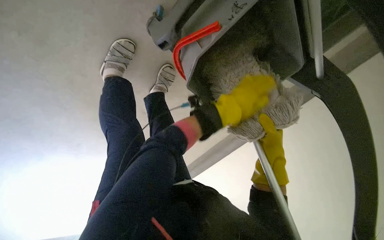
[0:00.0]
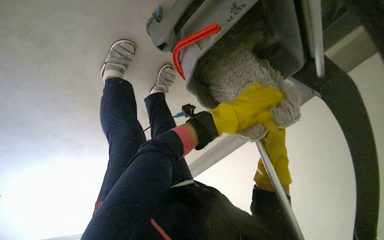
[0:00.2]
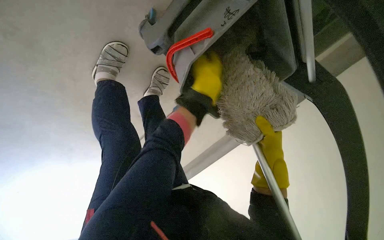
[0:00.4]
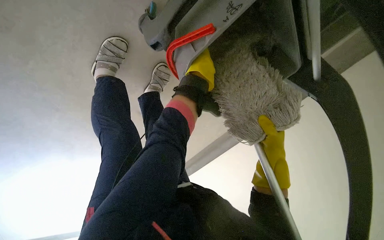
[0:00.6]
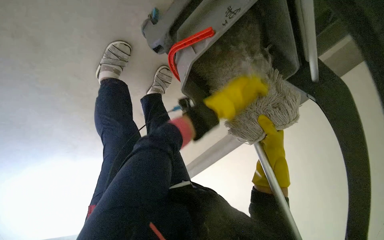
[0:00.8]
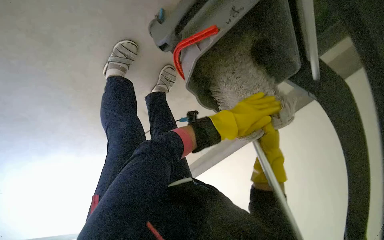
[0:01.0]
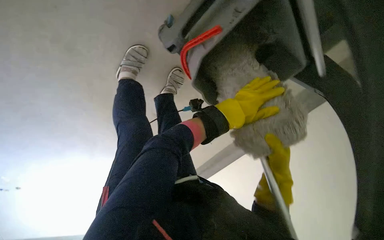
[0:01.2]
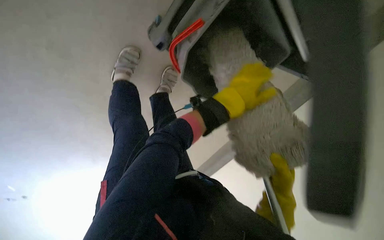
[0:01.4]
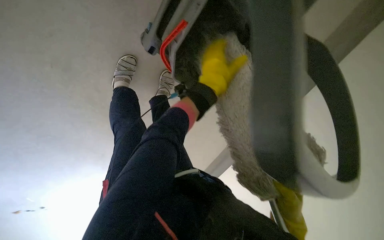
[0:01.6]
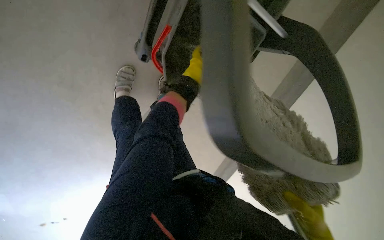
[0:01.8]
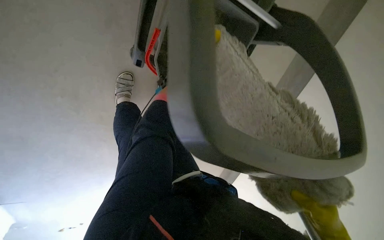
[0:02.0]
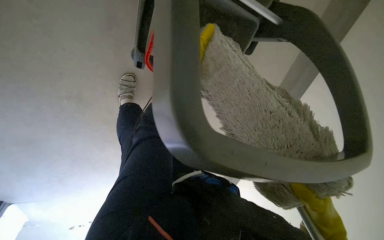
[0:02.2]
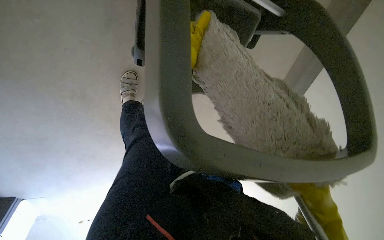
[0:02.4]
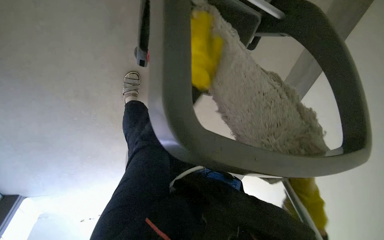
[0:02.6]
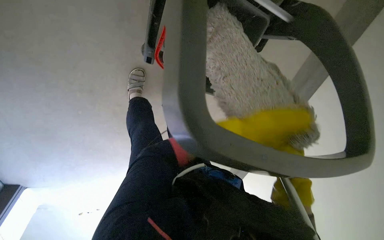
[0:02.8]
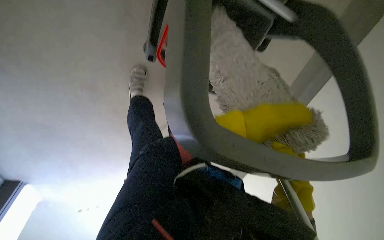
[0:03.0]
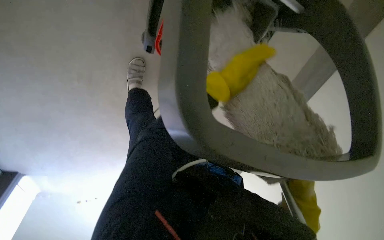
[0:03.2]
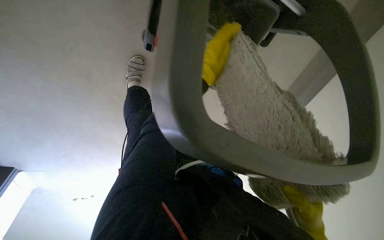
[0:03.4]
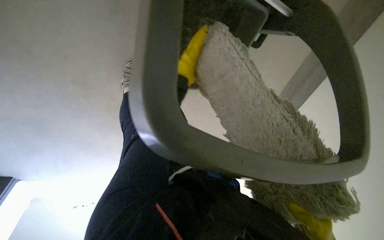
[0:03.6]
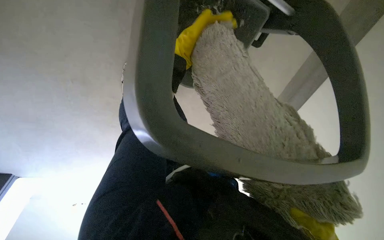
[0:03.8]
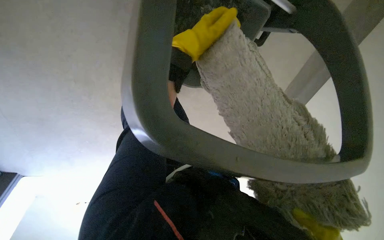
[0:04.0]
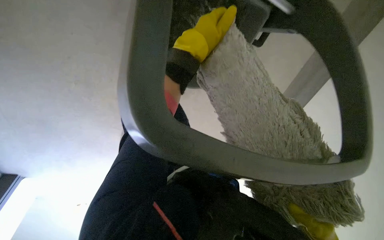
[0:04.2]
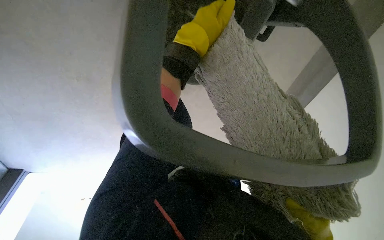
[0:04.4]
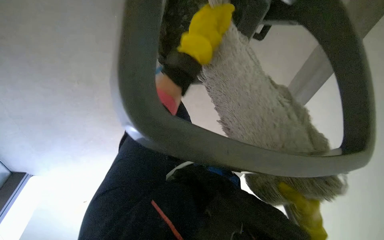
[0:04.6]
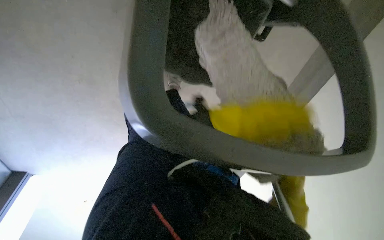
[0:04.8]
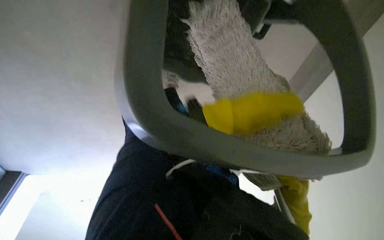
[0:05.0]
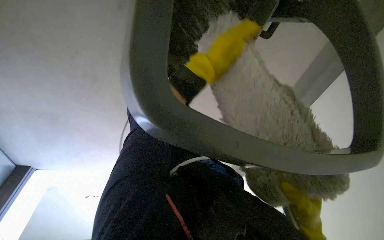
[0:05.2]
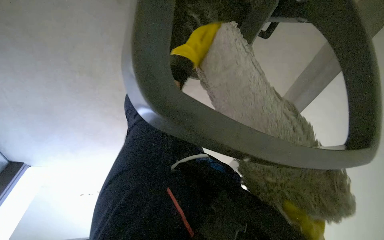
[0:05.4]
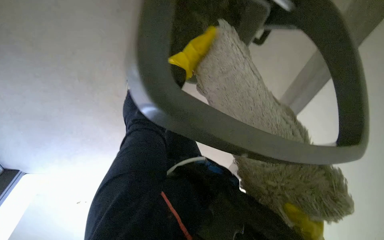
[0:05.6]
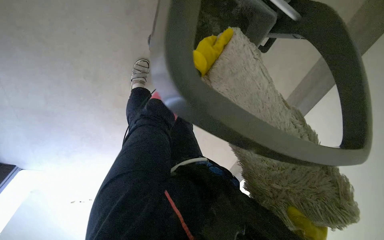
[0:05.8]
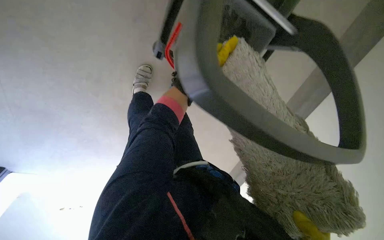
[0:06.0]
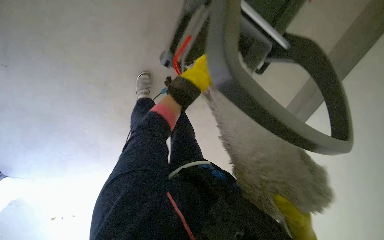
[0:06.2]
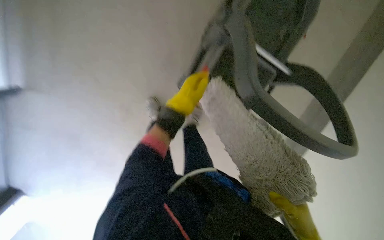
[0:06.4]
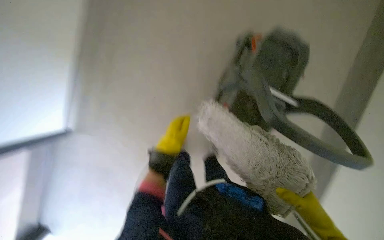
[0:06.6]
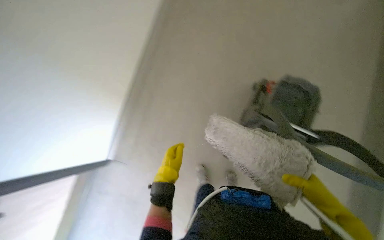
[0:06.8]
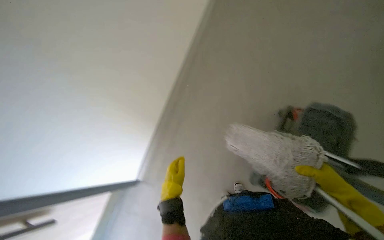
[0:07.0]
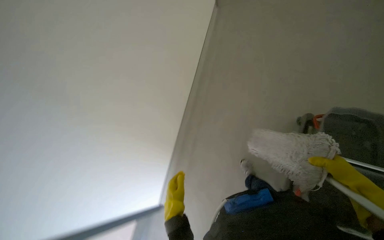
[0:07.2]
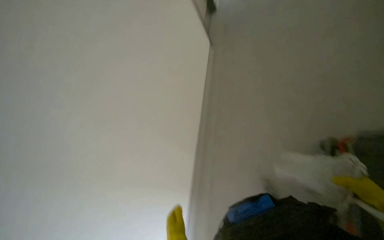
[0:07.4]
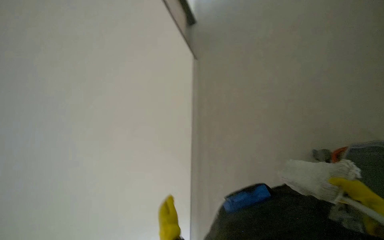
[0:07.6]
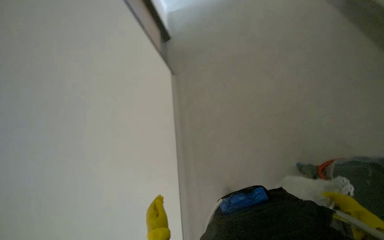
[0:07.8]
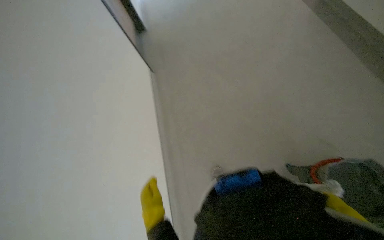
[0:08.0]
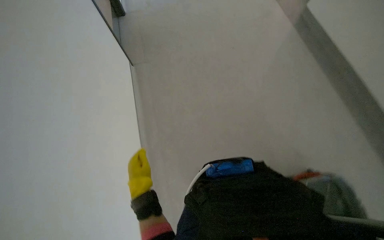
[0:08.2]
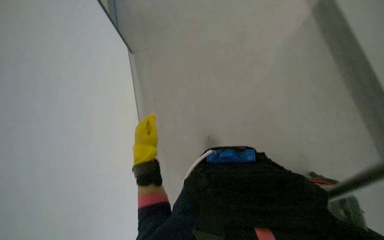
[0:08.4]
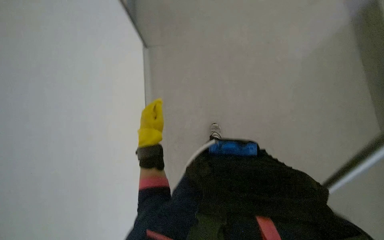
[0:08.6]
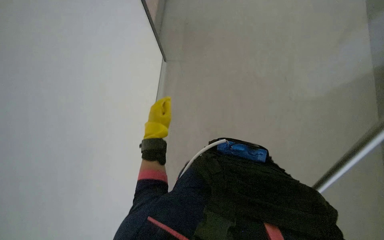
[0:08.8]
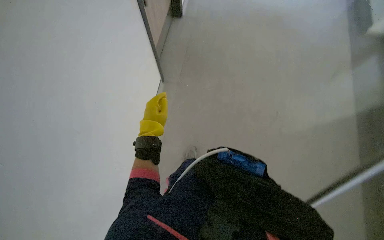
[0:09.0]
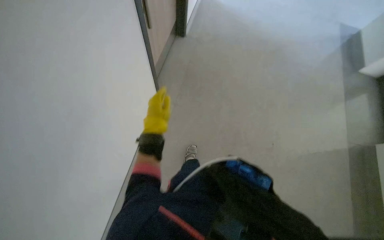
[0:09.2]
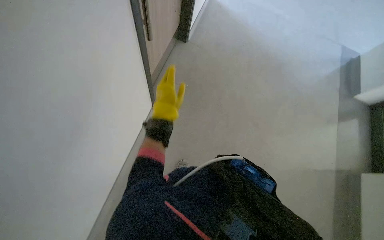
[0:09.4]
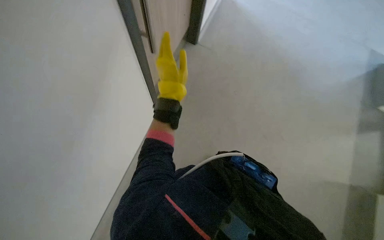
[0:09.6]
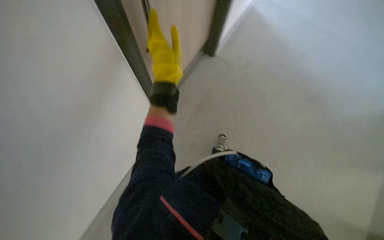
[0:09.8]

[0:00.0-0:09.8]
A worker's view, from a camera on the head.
Job: preparing cleaning supplies.
The whole recording: Washing the mop. The worker washes the mop.
0:00.0 to 0:01.4: The right hand shifts approximately 15 cm down the picture.
0:05.6 to 0:07.0: The camera pitches upward, by approximately 30 degrees.
0:07.0 to 0:08.4: The camera pitches upward, by roughly 15 degrees.
0:08.4 to 0:09.8: The scene turns some 35 degrees clockwise in the picture. The left hand is displaced nearer to the camera, to the right and up the picture by approximately 20 cm.

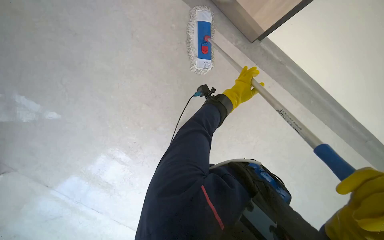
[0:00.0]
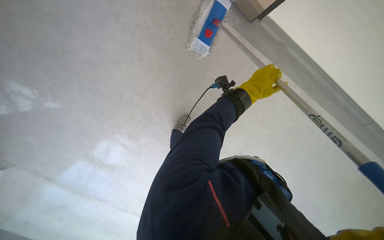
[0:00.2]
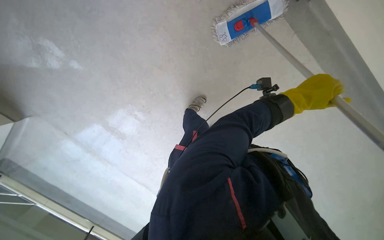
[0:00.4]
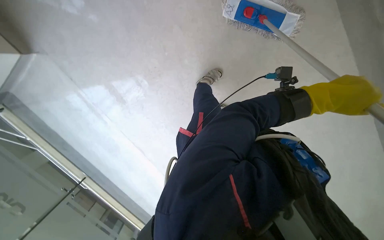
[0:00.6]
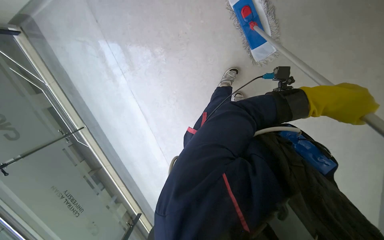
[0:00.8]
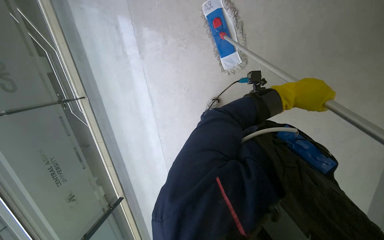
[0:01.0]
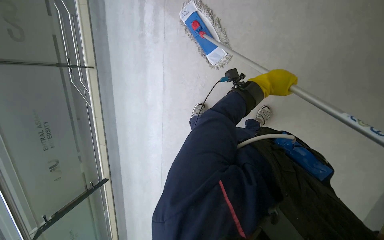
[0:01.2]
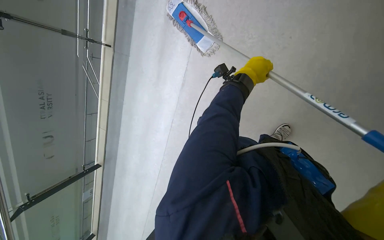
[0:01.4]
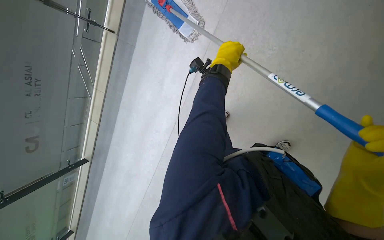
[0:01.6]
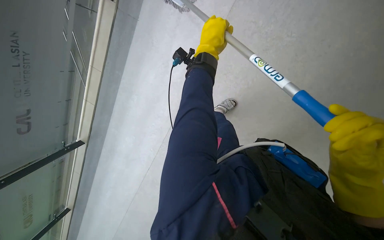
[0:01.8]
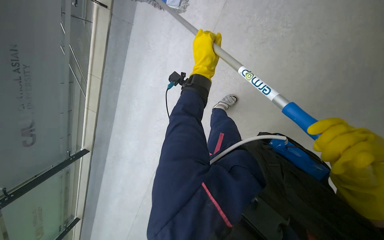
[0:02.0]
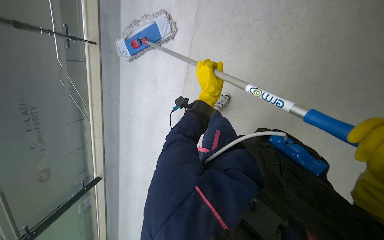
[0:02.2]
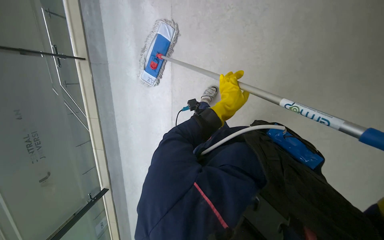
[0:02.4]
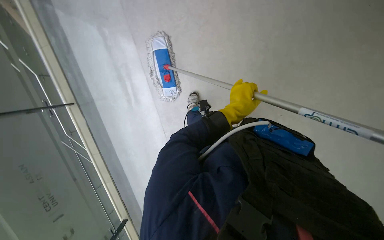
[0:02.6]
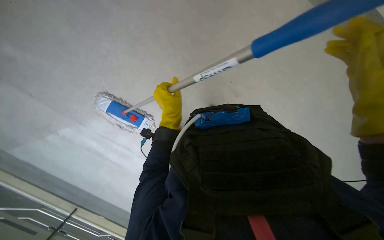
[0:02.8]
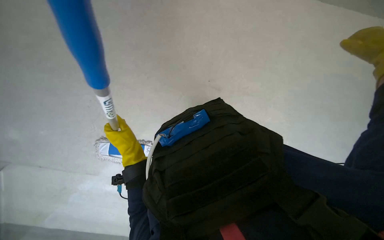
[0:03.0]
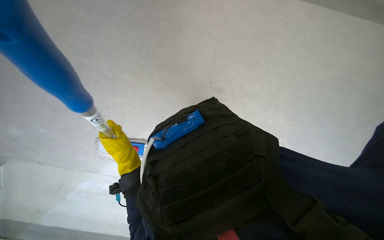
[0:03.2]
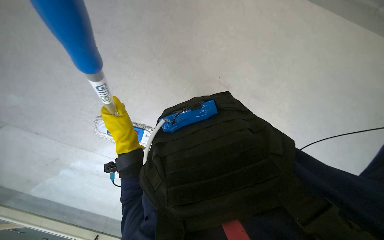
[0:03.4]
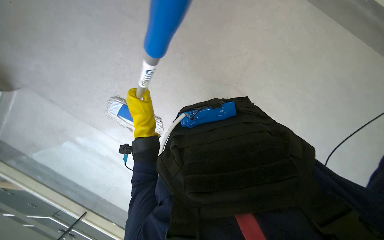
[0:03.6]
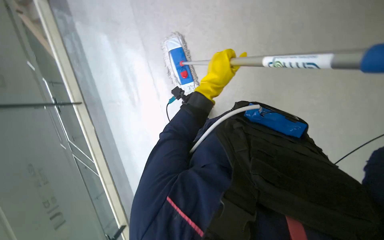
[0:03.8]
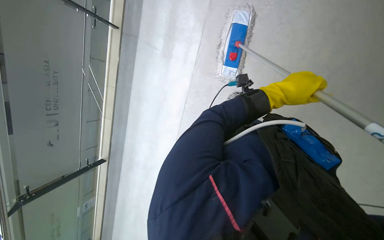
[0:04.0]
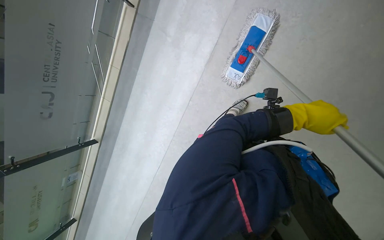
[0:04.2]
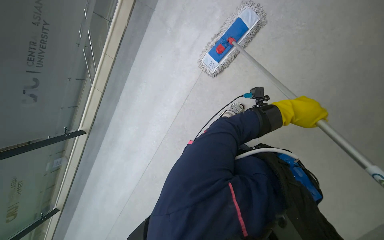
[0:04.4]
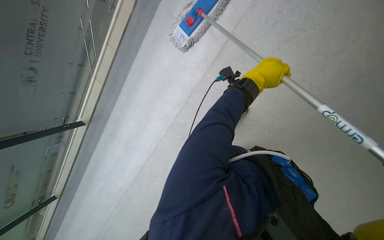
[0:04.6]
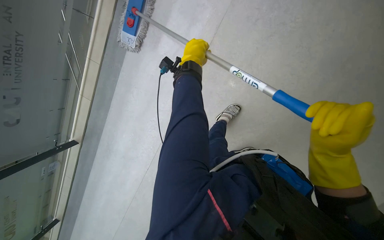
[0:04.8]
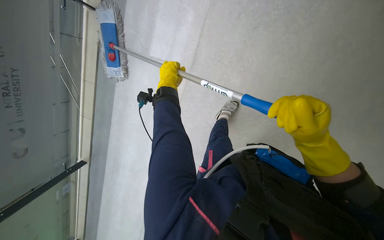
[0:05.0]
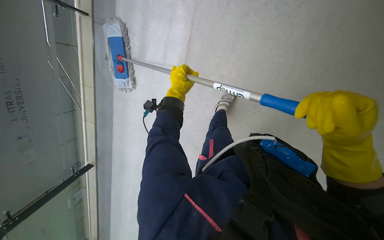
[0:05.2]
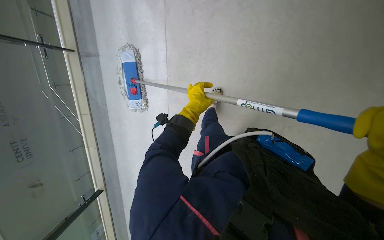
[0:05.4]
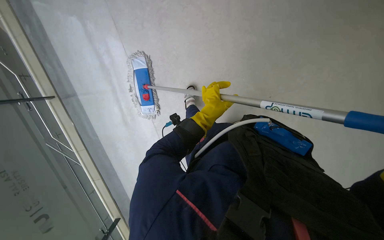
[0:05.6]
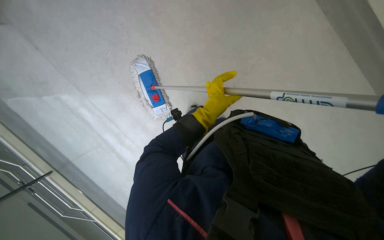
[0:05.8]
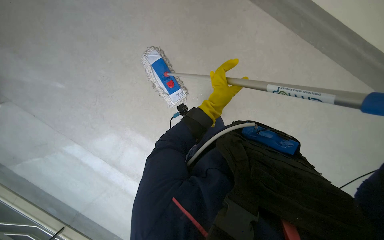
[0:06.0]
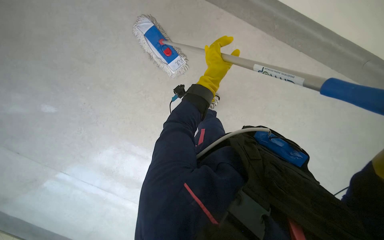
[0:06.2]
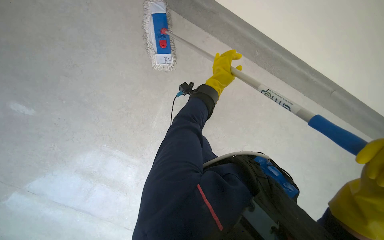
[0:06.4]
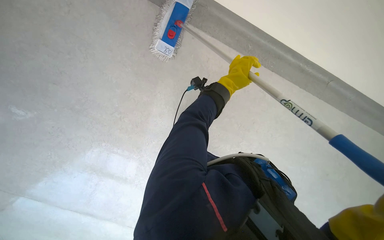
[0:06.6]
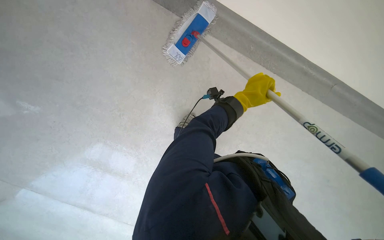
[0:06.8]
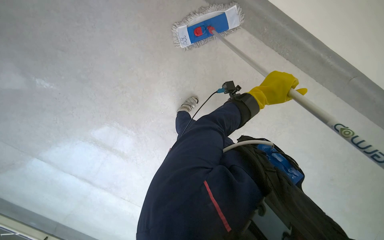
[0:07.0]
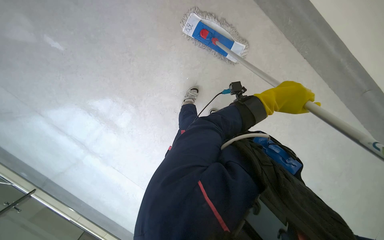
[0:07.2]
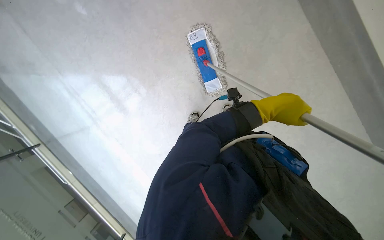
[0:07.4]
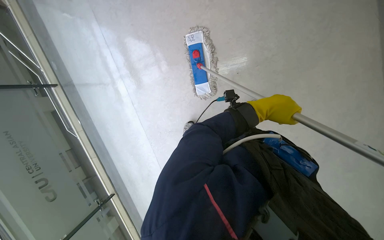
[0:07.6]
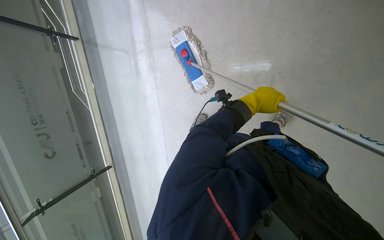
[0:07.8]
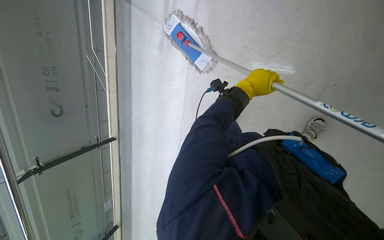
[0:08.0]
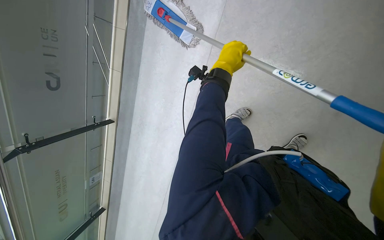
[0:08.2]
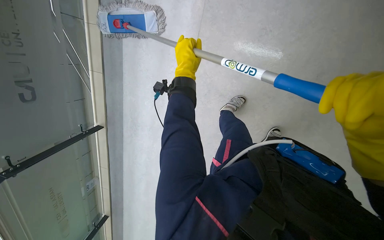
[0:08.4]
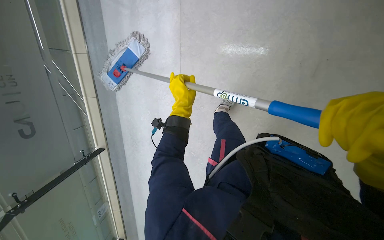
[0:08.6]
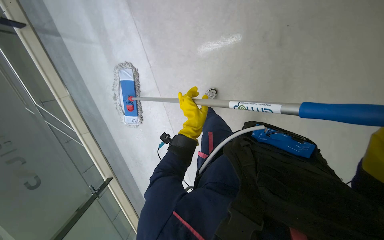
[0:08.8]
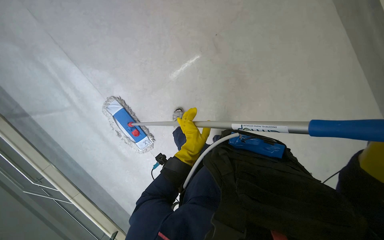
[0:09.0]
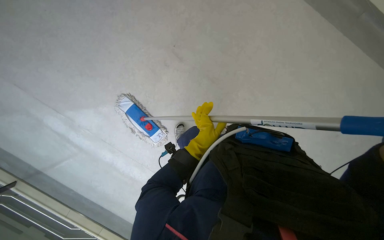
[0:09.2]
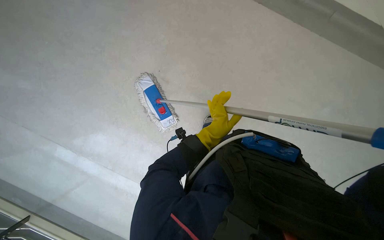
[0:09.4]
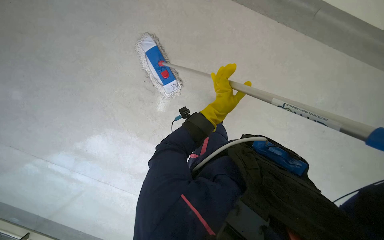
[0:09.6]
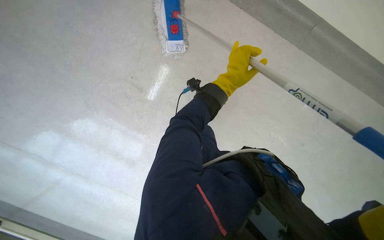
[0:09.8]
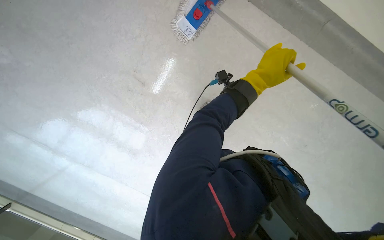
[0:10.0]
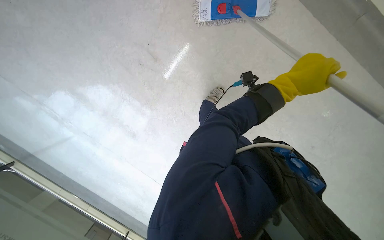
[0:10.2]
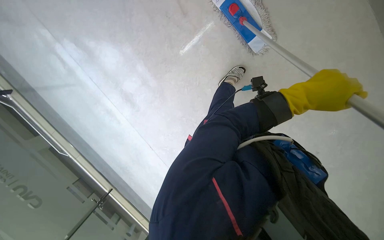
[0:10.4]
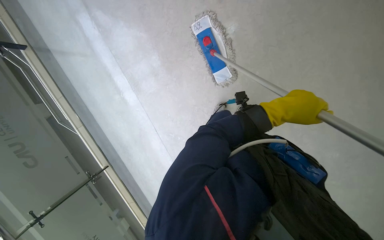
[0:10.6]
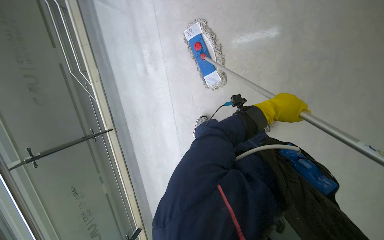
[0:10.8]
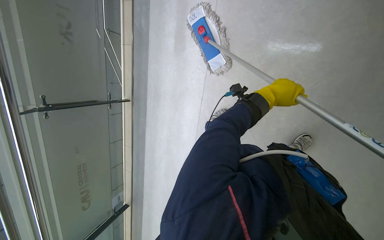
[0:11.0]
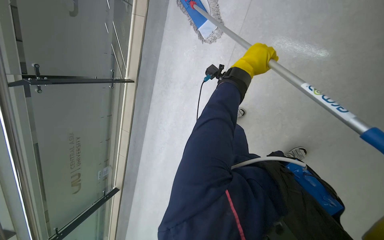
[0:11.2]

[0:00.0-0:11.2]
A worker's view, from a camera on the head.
Job: mopping floor.
The whole recording: Mopping office floor. The worker mops the floor with a long-handled mop.
0:00.0 to 0:01.6: The view tilts approximately 25 degrees downward.
0:01.6 to 0:03.2: The scene rotates counterclockwise by roughly 80 degrees.
0:03.2 to 0:04.8: The wearer looks roughly 10 degrees further downward. The scene turns roughly 65 degrees clockwise in the picture.
0:06.4 to 0:08.0: The head travels roughly 3.5 m.
0:08.0 to 0:09.6: The left hand moves to the left, approximately 10 cm, and goes down the picture and returns, about 30 cm each way.
